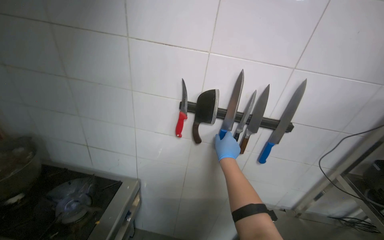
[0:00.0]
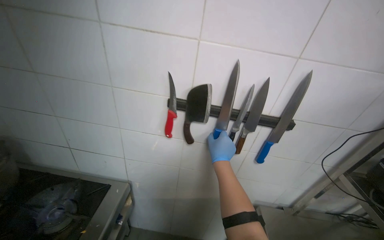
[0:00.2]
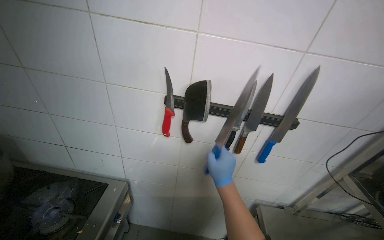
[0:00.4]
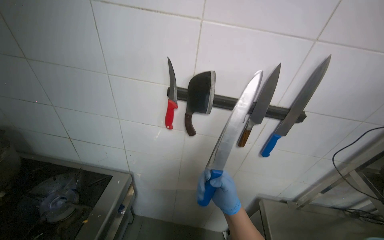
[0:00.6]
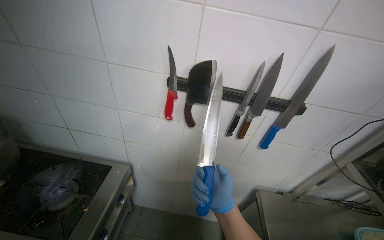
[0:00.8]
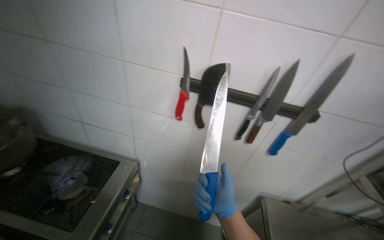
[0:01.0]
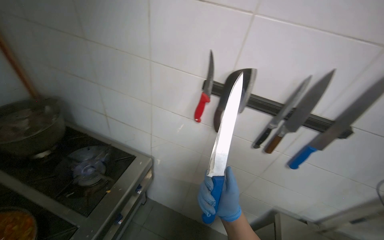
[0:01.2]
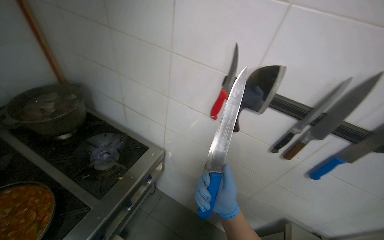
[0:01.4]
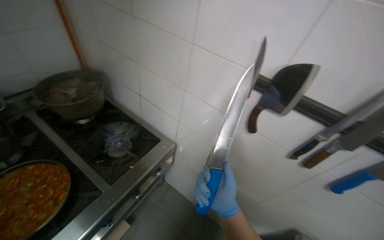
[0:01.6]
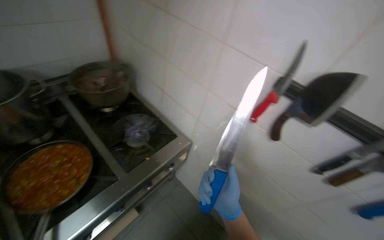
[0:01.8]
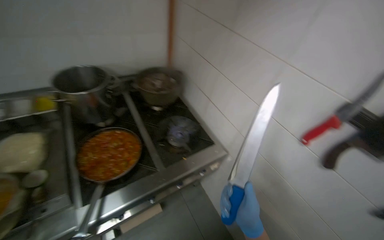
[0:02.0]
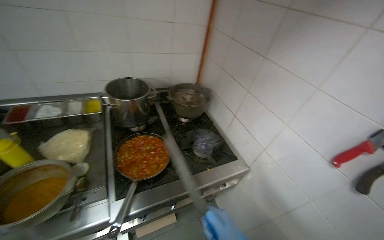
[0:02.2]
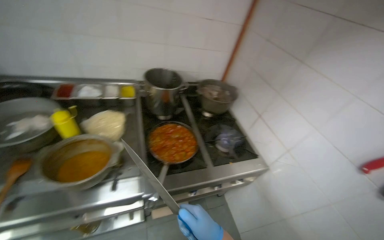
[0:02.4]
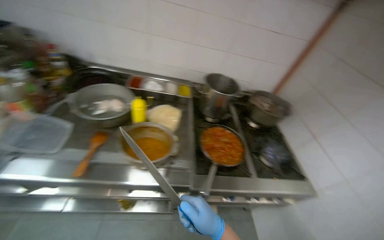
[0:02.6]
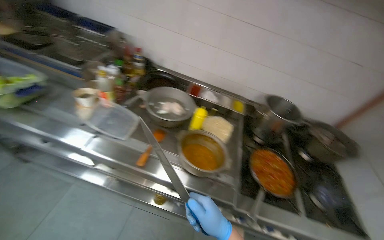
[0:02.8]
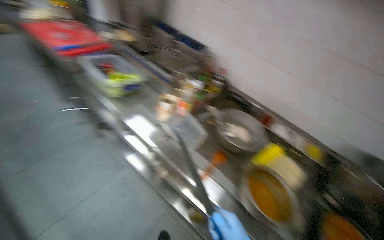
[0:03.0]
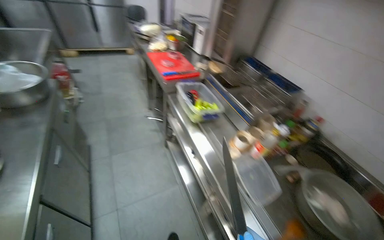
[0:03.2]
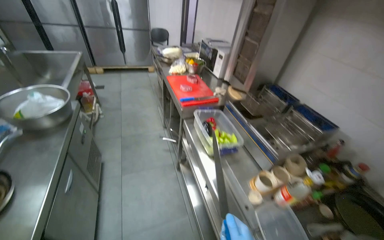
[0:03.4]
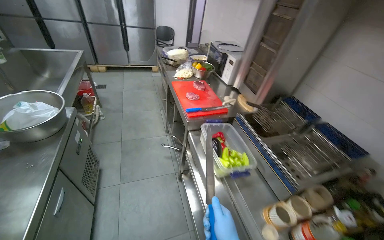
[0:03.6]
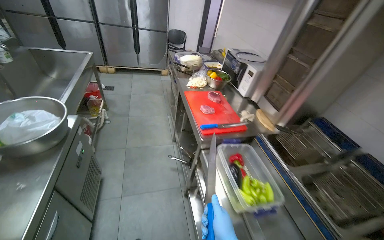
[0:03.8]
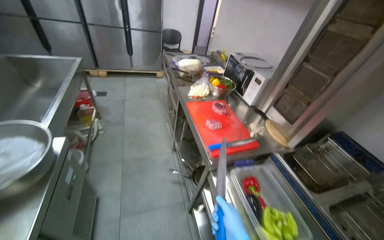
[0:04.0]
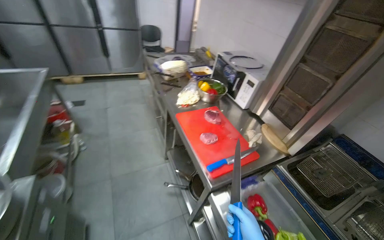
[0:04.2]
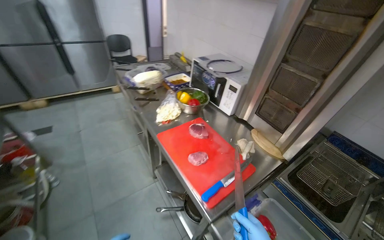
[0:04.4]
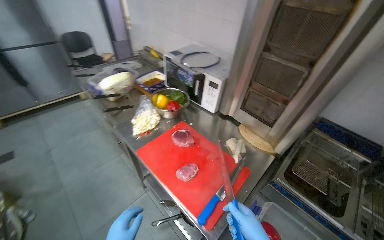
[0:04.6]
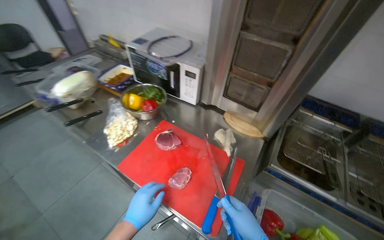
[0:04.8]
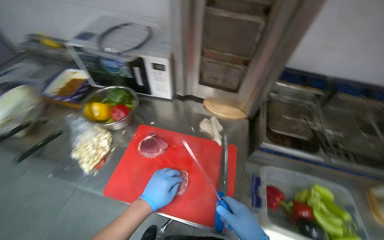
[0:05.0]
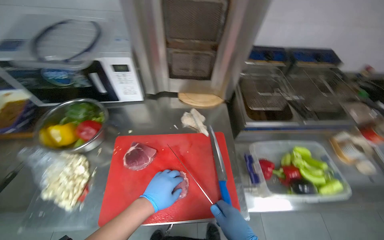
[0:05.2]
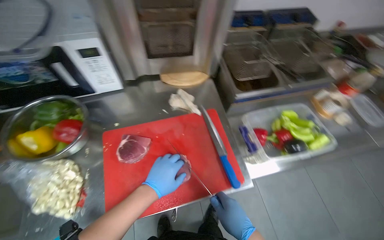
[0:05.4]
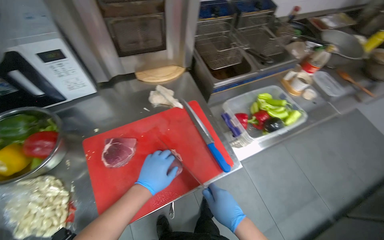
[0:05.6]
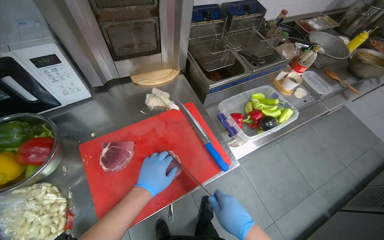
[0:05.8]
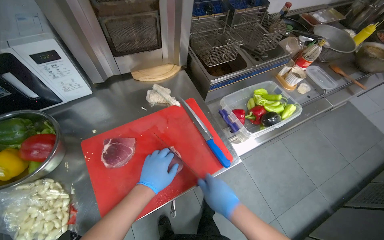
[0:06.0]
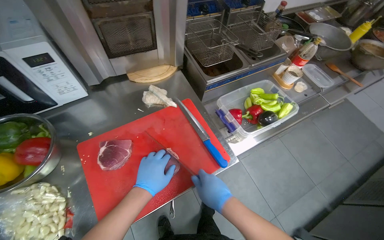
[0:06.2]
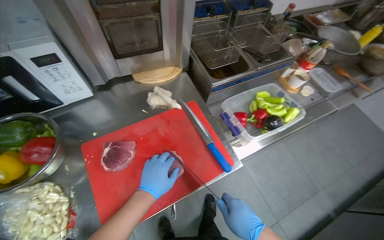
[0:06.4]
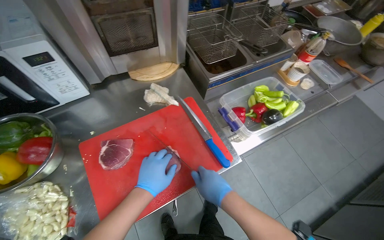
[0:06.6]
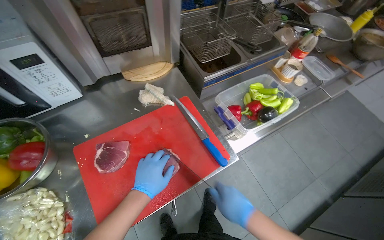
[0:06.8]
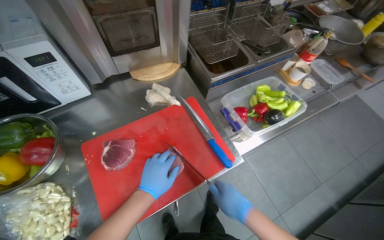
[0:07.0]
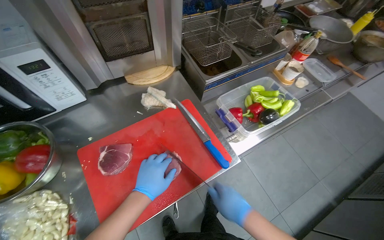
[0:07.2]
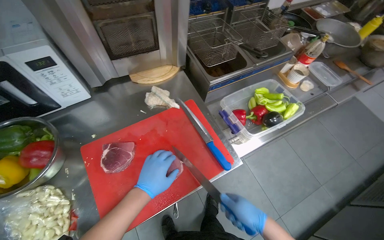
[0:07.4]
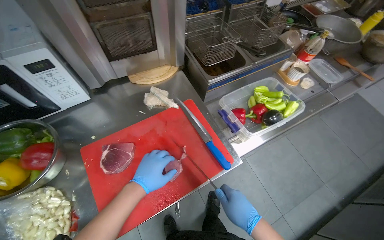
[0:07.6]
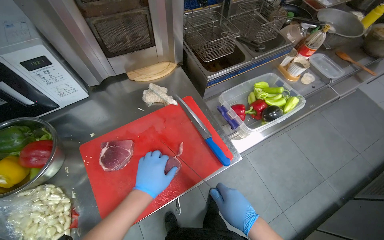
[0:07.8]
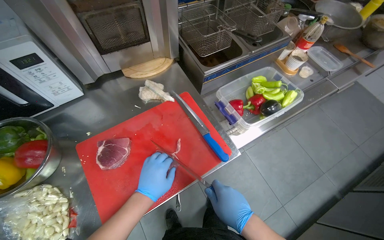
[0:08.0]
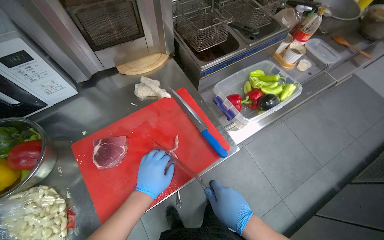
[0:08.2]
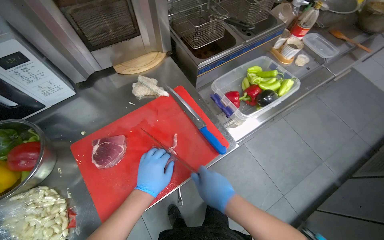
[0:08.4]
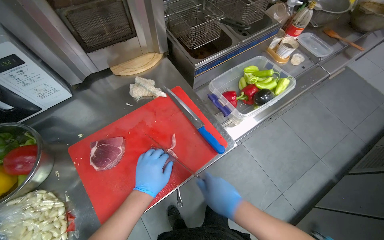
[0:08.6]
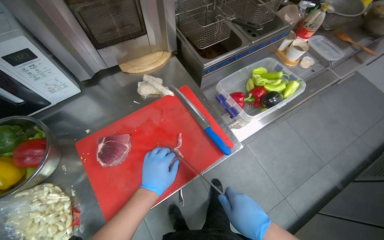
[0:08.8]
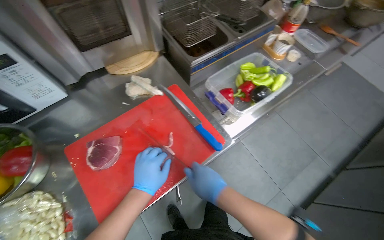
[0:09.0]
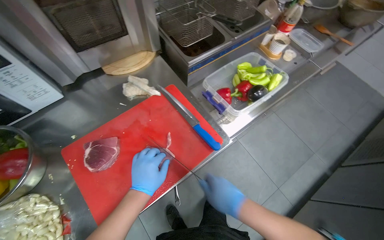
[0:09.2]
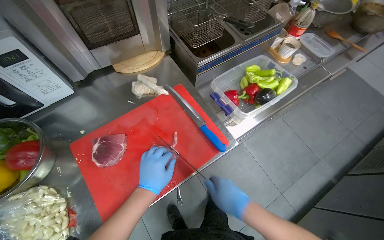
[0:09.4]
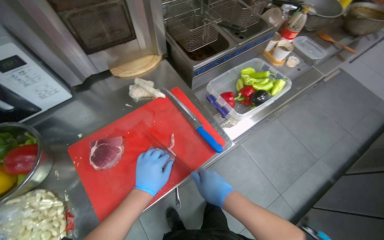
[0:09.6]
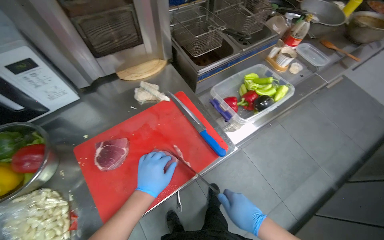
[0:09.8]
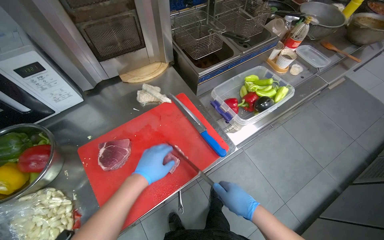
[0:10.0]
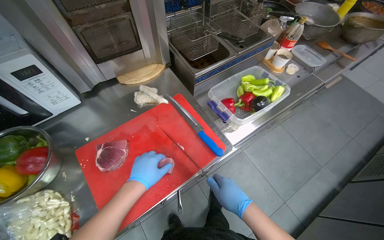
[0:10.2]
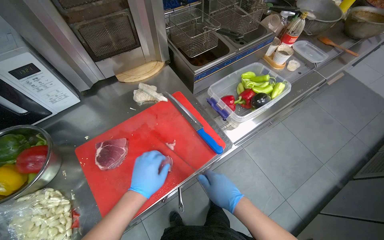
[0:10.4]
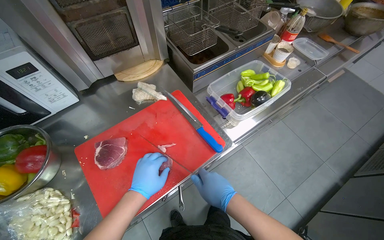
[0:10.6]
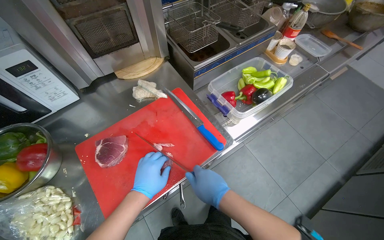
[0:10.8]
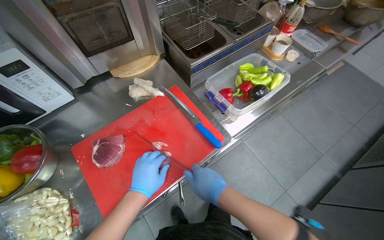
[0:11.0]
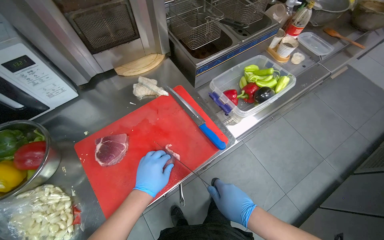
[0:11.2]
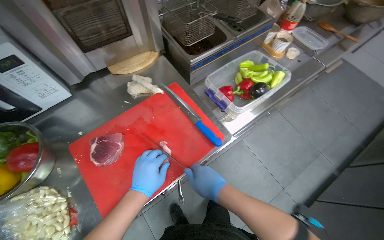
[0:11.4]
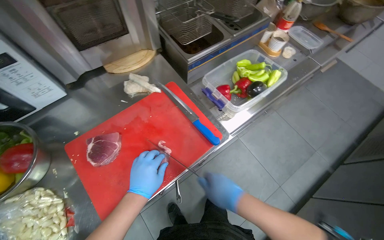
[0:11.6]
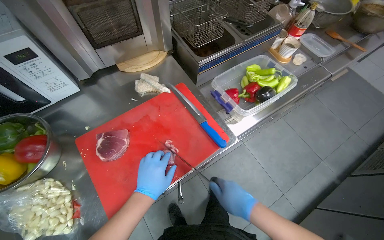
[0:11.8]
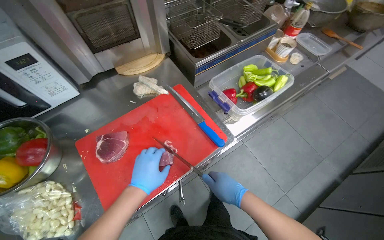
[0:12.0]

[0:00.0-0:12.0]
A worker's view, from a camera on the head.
Job: preparing food.
The whole recording: Unpacking and slicing meat. The worker unpacks vacuum-sealed meat and slices it on a cutting board.
0:00.0 to 0:01.6: The wearer's head swings about 25 degrees to the left.
0:01.6 to 0:03.0: The camera is carried roughly 90 cm. The wearer's head swings some 90 degrees to the left. The view tips upward by approximately 15 degrees.
0:03.0 to 0:04.4: The camera travels approximately 1 m. The view swings approximately 15 degrees to the left.
0:04.4 to 0:06.0: The camera travels about 40 cm. The head turns to the right by some 85 degrees. The view tilts approximately 25 degrees downward.
0:07.6 to 0:09.0: The hands make small movements and keep their place.
0:10.4 to 0:12.0: The hands make small movements and keep their place.

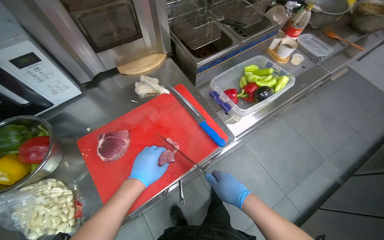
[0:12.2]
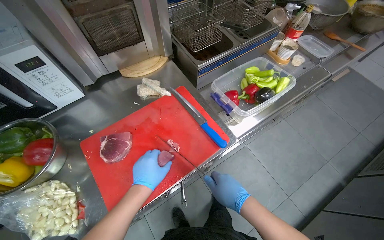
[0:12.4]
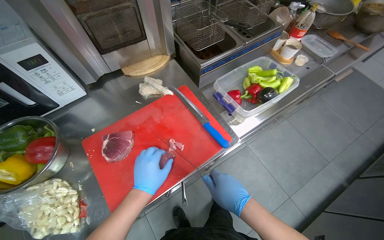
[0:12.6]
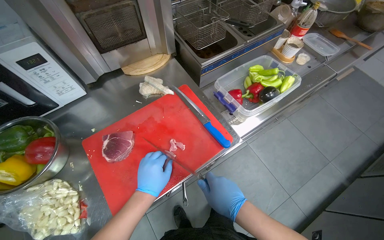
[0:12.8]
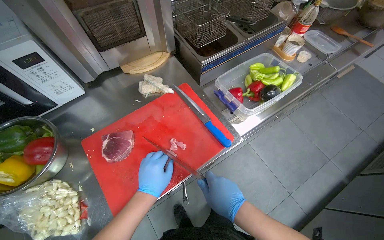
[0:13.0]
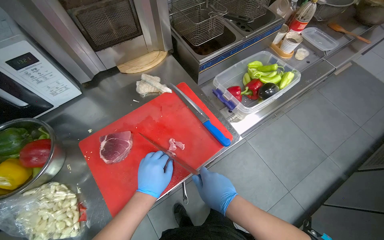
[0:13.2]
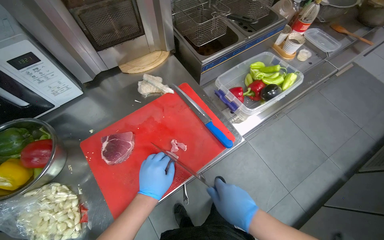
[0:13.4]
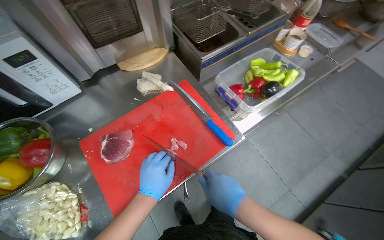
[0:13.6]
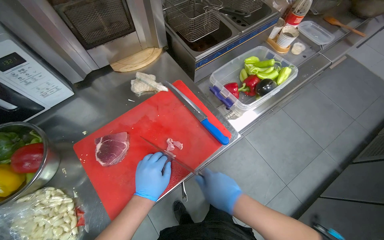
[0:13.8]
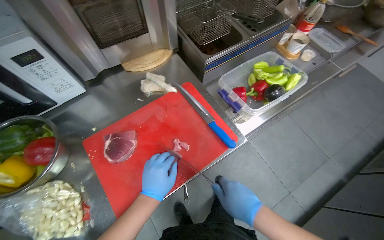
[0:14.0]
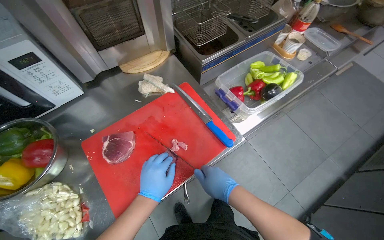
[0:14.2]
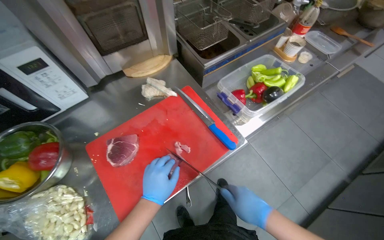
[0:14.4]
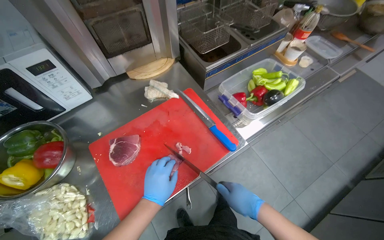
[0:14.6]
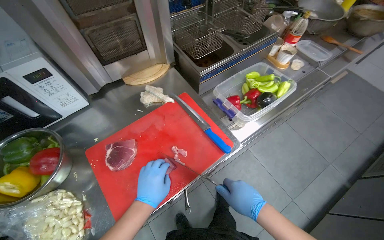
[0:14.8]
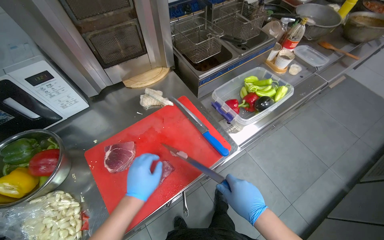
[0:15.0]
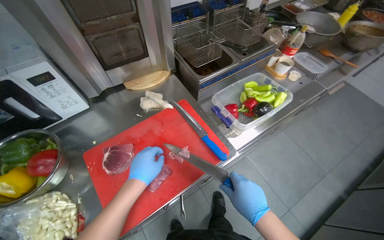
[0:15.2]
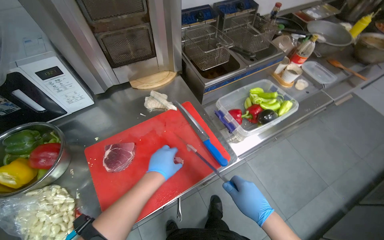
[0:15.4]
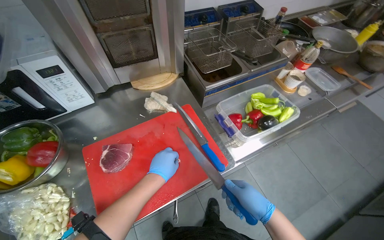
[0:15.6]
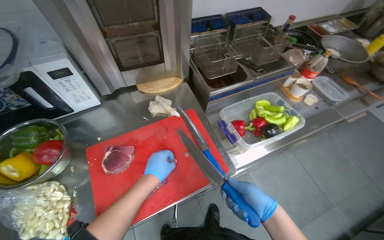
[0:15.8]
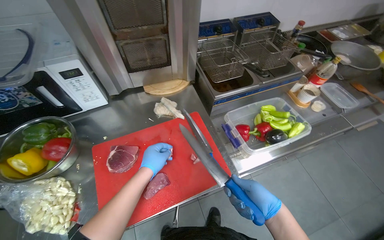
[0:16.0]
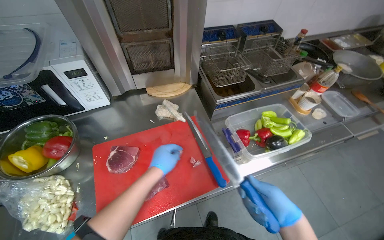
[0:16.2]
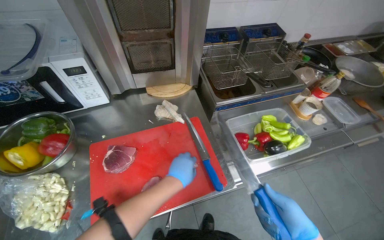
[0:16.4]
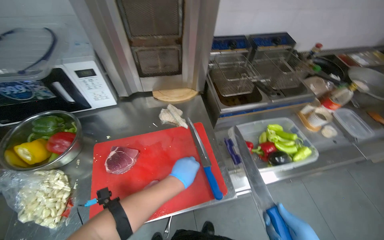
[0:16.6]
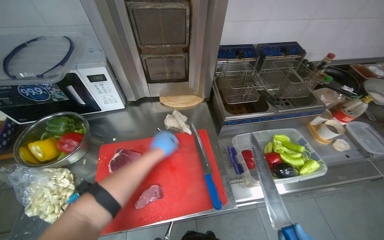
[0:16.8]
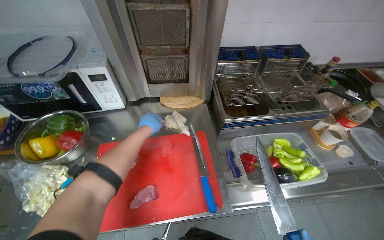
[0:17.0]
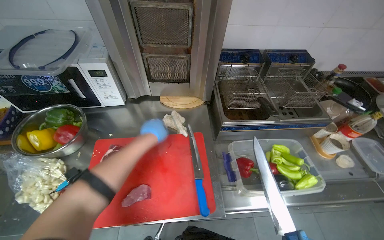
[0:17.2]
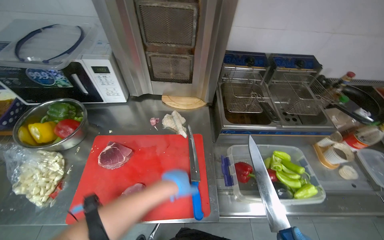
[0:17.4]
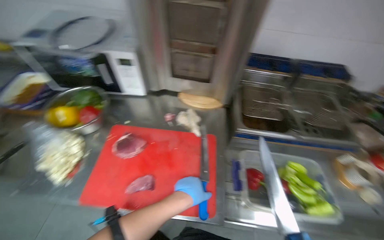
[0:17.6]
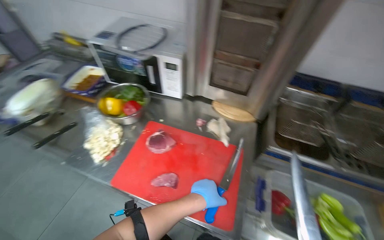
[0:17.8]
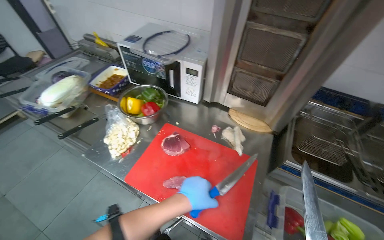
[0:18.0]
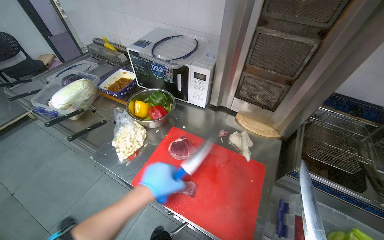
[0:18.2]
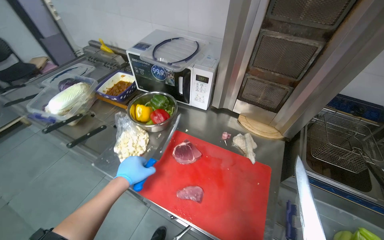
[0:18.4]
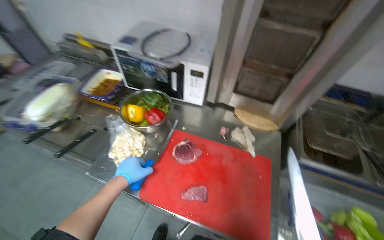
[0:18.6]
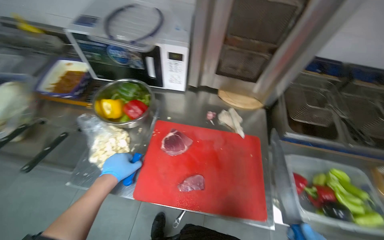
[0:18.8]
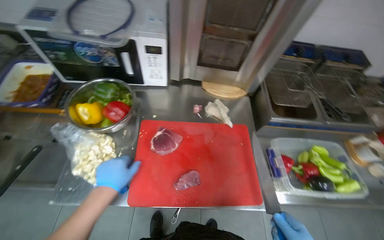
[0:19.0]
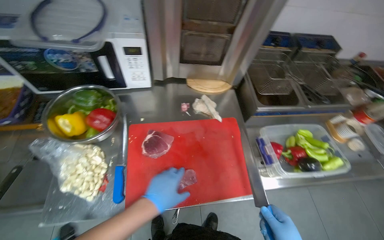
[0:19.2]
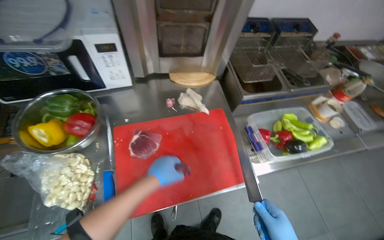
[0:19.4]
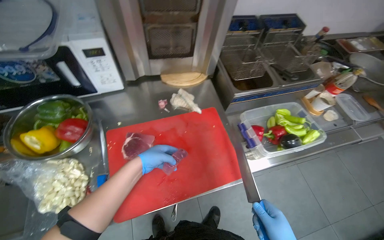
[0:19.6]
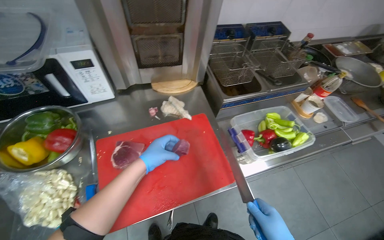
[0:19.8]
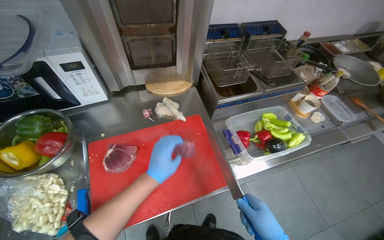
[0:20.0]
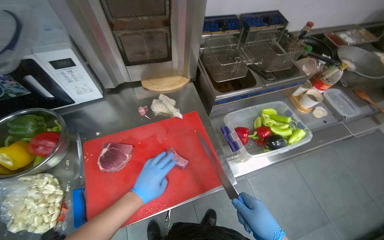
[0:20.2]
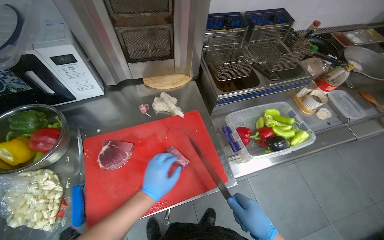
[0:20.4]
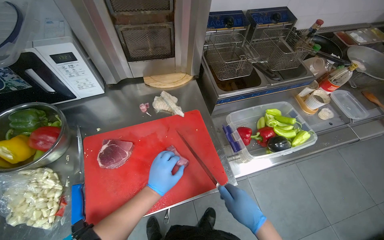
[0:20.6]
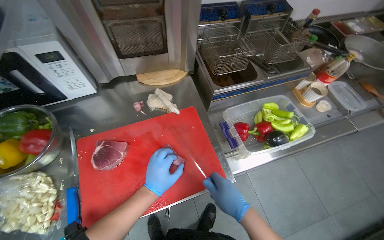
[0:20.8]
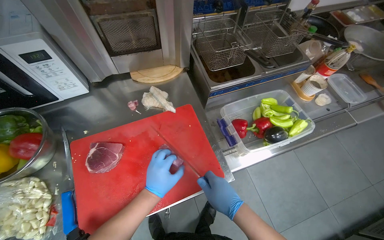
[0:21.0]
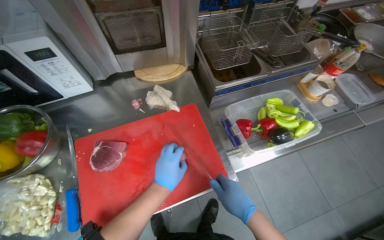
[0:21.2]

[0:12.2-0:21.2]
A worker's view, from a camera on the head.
Job: preparing food.
The whole recording: Unpacking and slicing meat. The worker unpacks vacuum-sealed meat and slices it on a cutting board.
0:12.2 to 0:13.8: The hands work in one place, with small movements.
0:13.8 to 0:15.2: The right hand shifts some 10 cm to the right.
0:15.2 to 0:16.6: The left hand goes roughly 15 cm to the right.
0:16.6 to 0:18.2: The head turns to the left by about 40 degrees.
0:18.2 to 0:19.8: The head turns to the right by some 45 degrees. The camera pitches downward, by approximately 10 degrees.
0:19.8 to 0:21.2: The left hand goes approximately 10 cm to the right.
